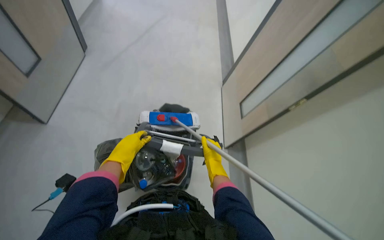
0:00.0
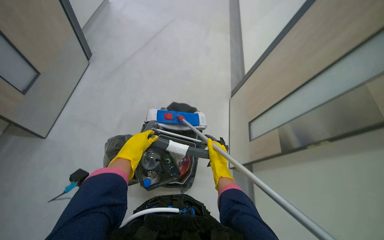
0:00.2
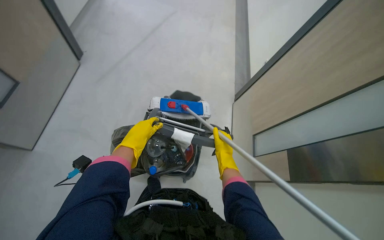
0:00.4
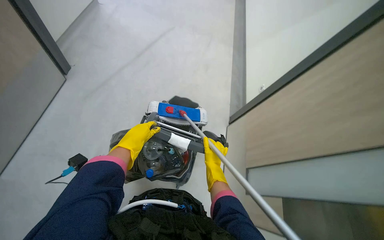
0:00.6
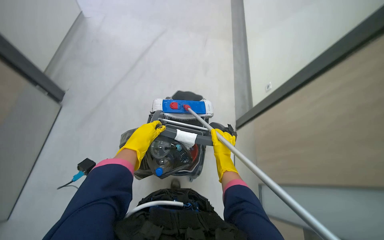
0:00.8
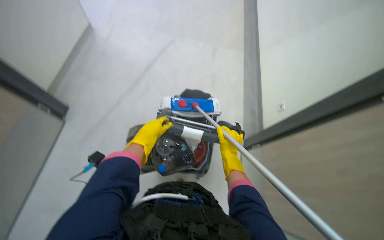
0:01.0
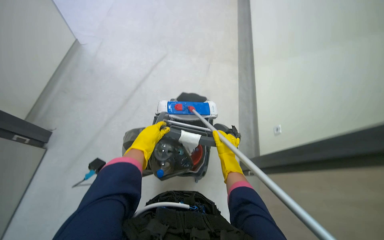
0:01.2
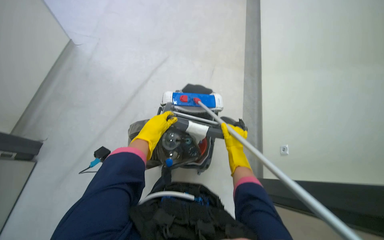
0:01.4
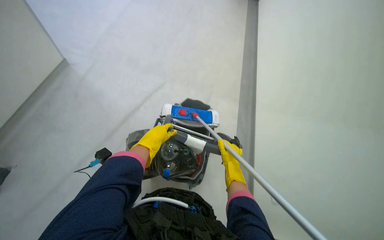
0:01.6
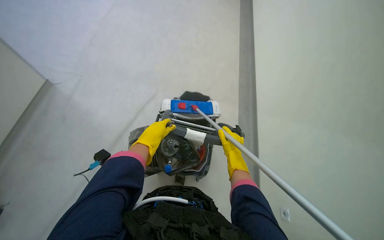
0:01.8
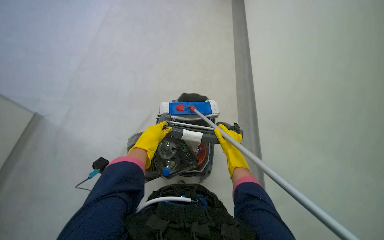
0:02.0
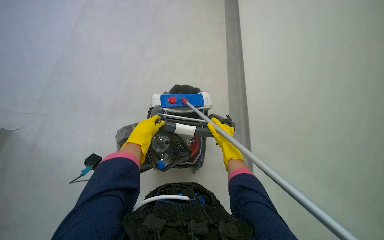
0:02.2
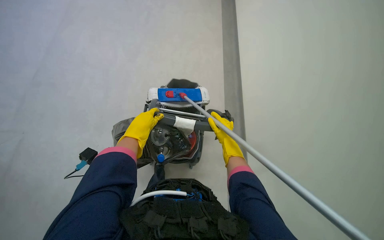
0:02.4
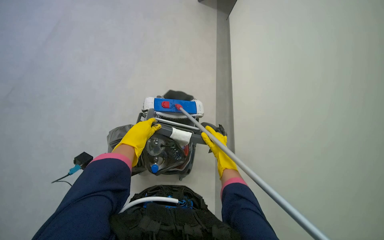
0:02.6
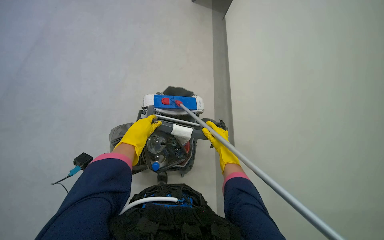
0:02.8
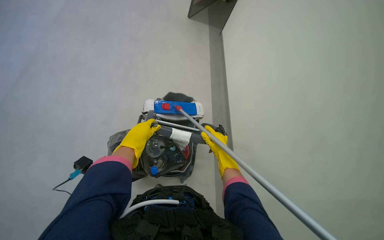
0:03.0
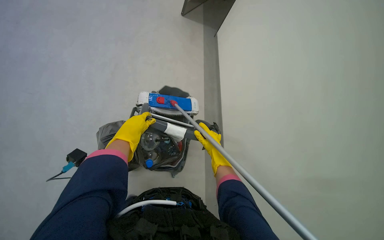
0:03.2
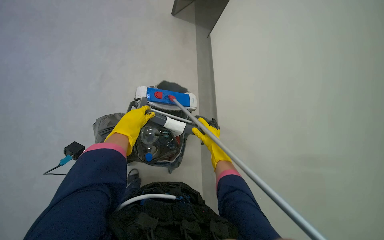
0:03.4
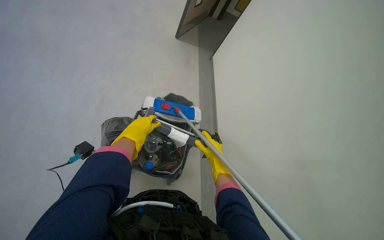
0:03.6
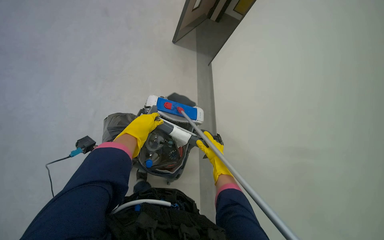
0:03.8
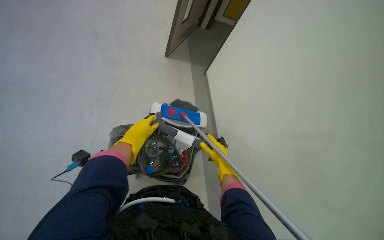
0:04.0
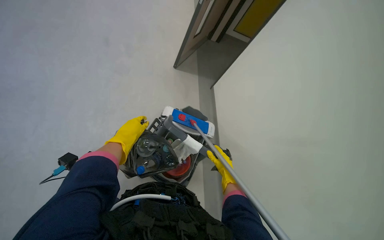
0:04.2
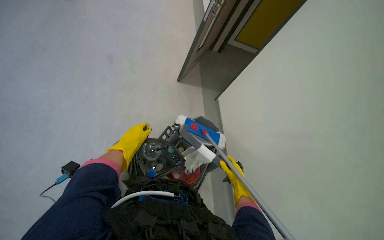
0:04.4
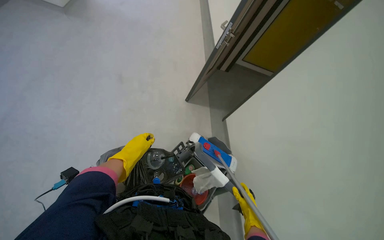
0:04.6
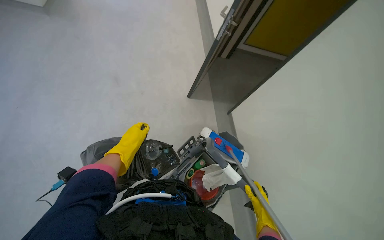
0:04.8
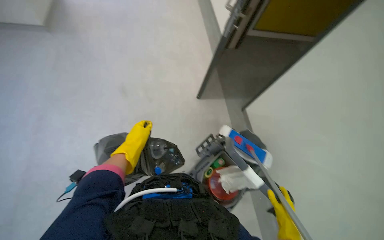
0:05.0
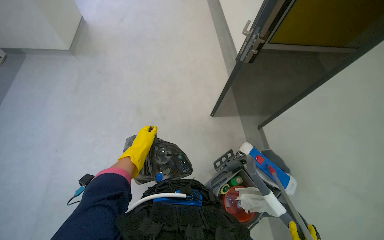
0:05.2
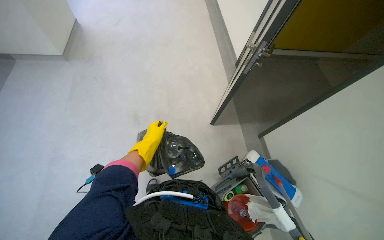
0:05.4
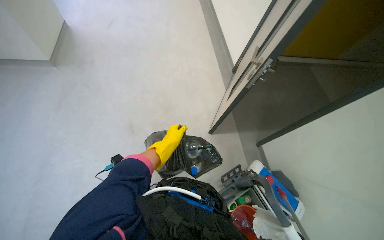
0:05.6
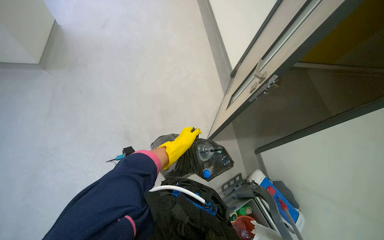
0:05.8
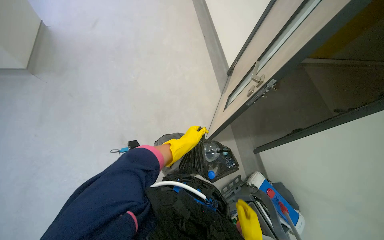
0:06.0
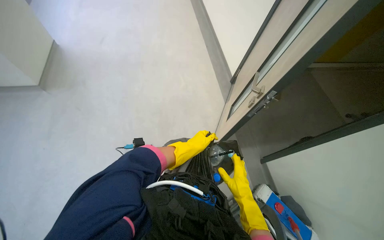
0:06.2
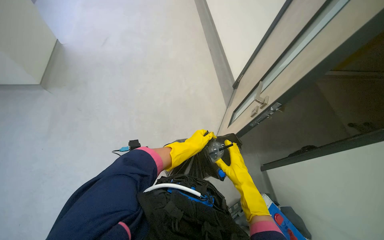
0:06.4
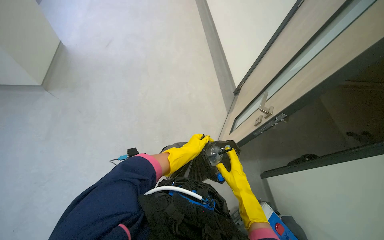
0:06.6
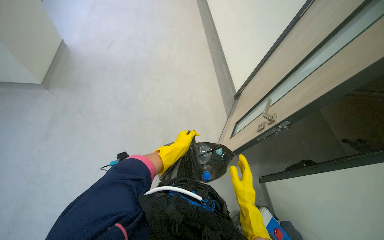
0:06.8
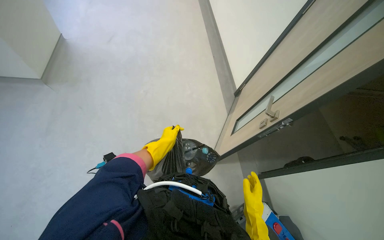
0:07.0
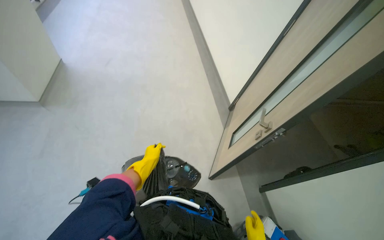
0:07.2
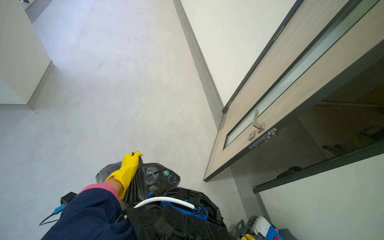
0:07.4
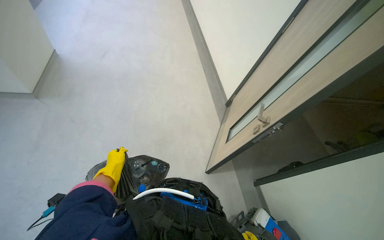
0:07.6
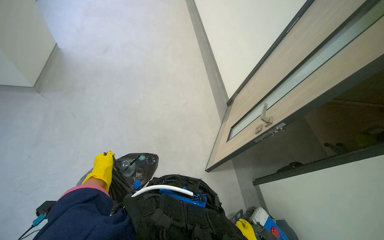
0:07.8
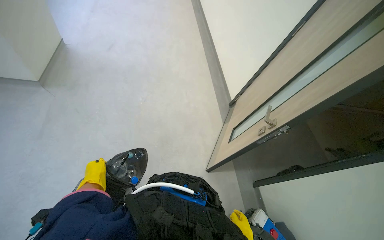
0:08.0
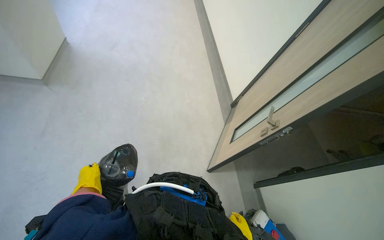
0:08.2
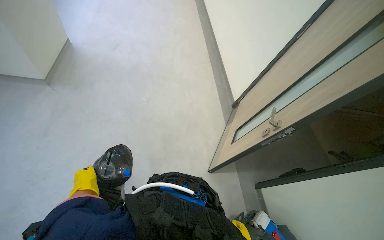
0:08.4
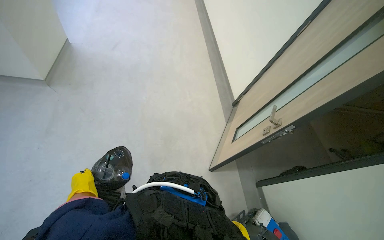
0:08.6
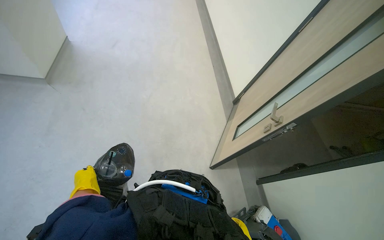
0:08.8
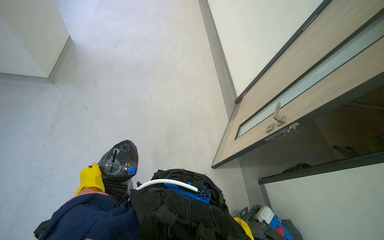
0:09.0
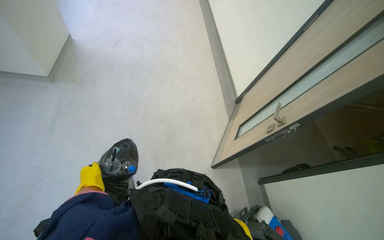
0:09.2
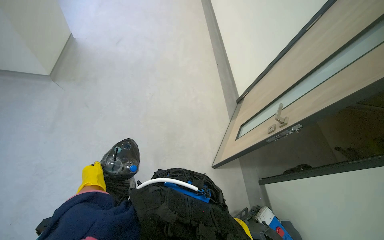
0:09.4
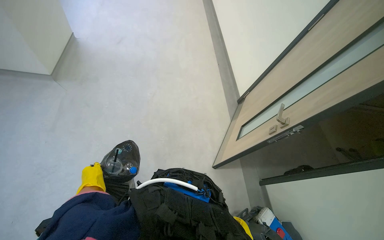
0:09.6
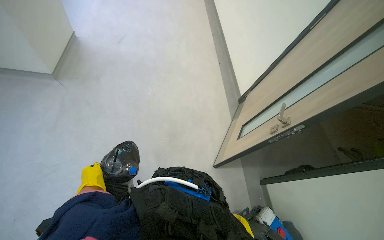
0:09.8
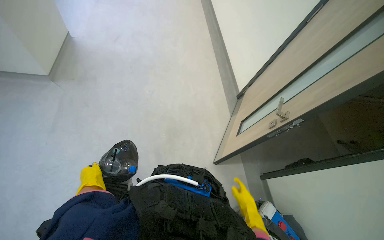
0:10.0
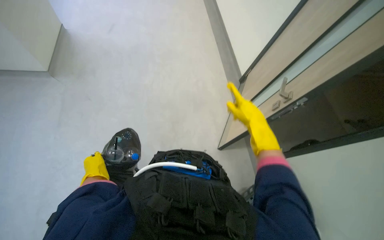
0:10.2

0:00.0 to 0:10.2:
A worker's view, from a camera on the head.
Job: managing trash.
The whole recording: Collecting trash from bins. The worker collects trash from bins and places it into a large trash bag on the cart.
0:01.4 to 0:03.0: The hands make small movements and keep their place.
0:03.0 to 0:04.4: The view tilts about 15 degrees upward. The right hand heads farther from the camera, covering about 10 cm.
0:04.4 to 0:05.8: The view tips upward by some 20 degrees. The left hand travels farther from the camera by about 10 cm.
0:05.8 to 0:07.2: The left hand is displaced to the left by about 15 cm.
0:07.2 to 0:08.8: The left hand shifts roughly 30 cm to the left, nearer to the camera and down the picture.

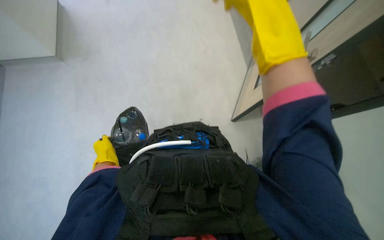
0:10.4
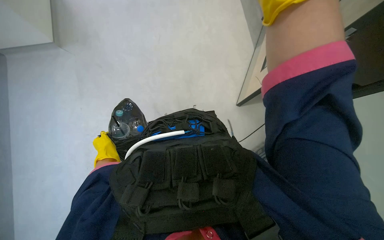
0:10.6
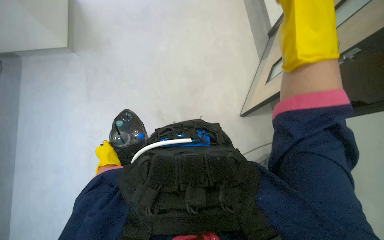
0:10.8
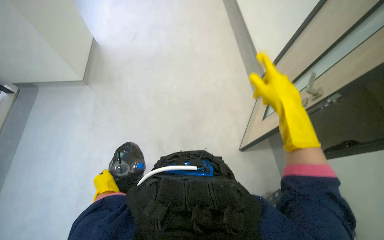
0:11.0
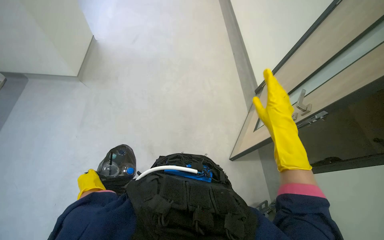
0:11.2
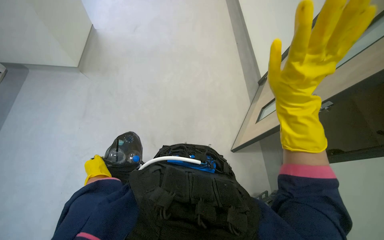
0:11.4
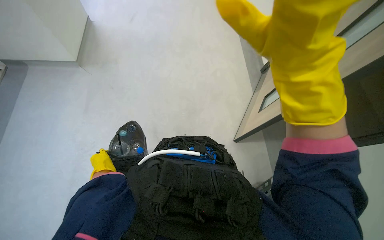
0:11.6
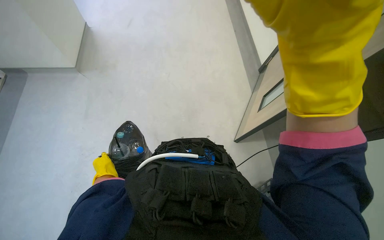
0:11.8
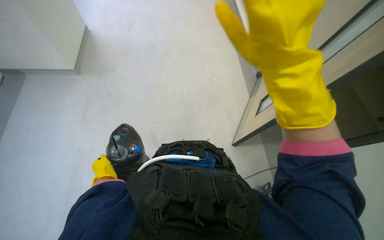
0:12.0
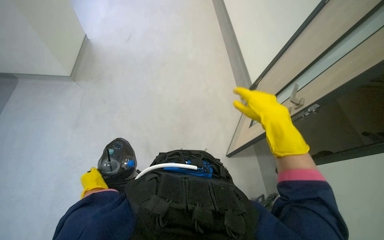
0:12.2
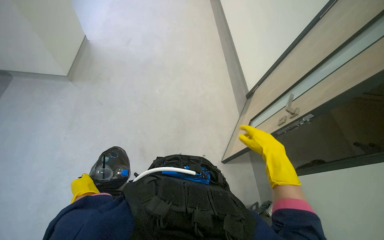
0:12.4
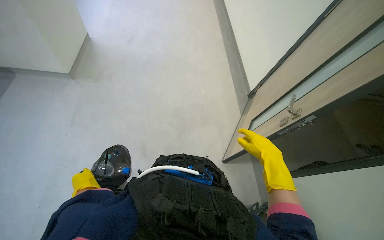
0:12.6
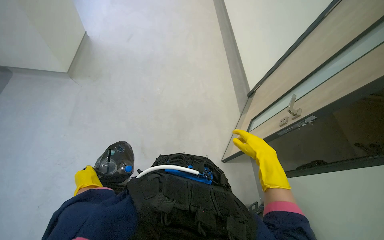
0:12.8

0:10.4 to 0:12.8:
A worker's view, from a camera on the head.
Job: managing trash.
The whole recording: Collecting trash from bins. The worker collects trash from bins and places it into a large trash bag on the cart.
0:11.6 to 0:12.8: The right hand is displaced farther from the camera and down the picture by approximately 20 cm.

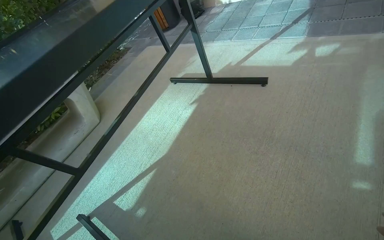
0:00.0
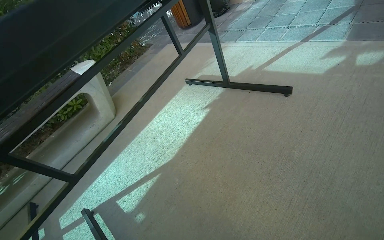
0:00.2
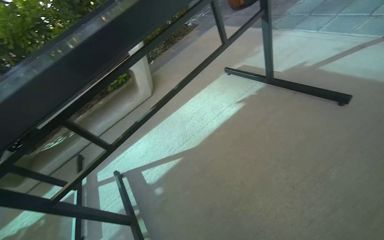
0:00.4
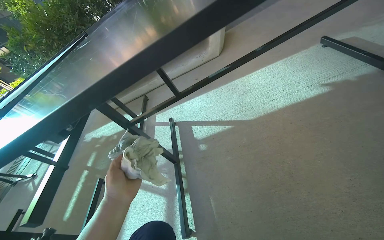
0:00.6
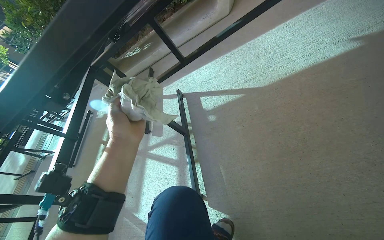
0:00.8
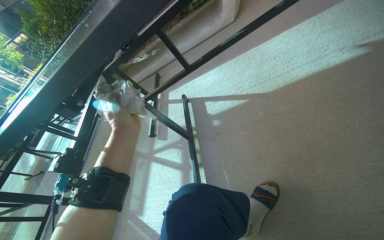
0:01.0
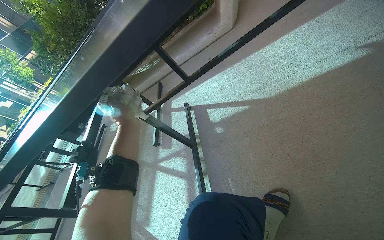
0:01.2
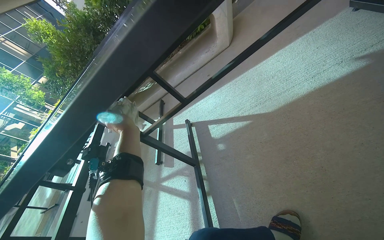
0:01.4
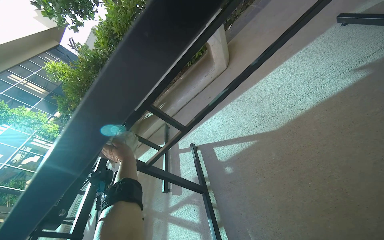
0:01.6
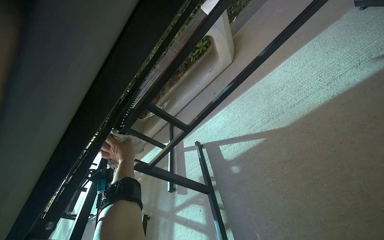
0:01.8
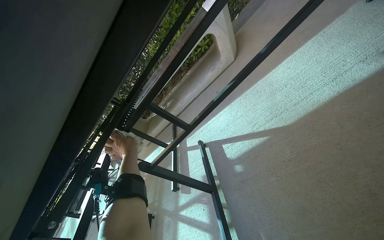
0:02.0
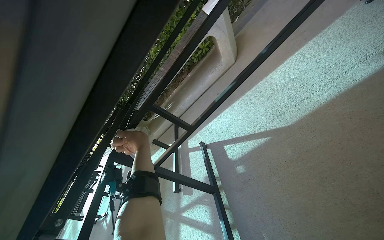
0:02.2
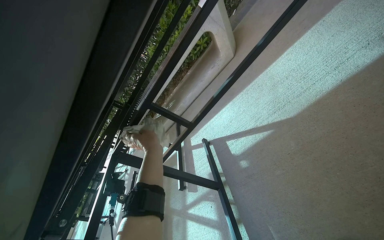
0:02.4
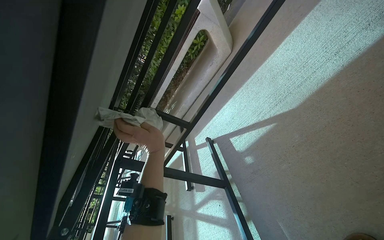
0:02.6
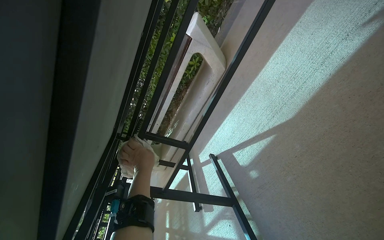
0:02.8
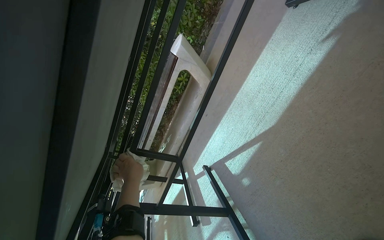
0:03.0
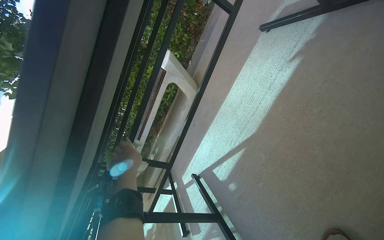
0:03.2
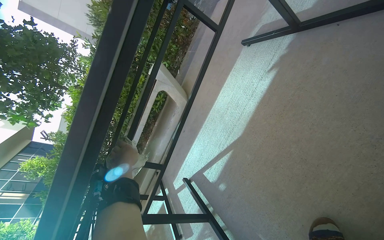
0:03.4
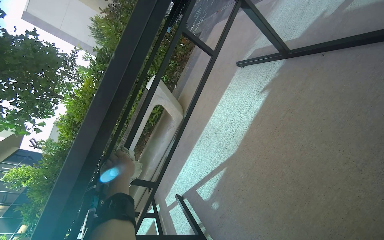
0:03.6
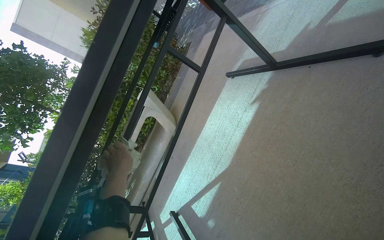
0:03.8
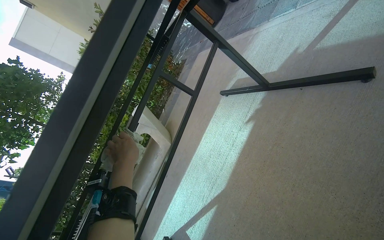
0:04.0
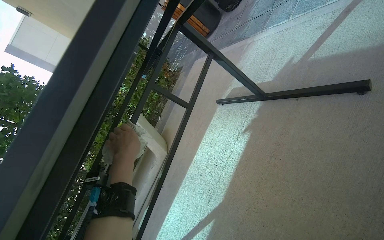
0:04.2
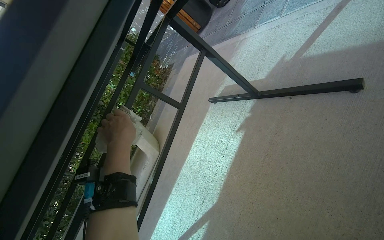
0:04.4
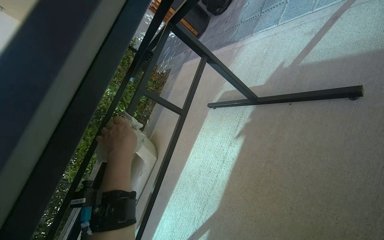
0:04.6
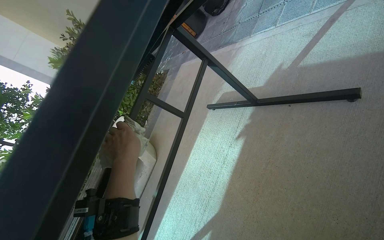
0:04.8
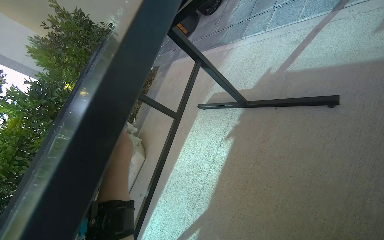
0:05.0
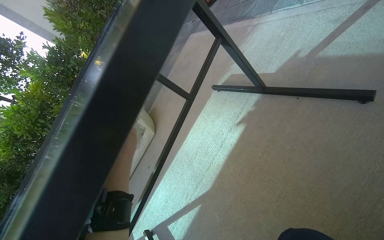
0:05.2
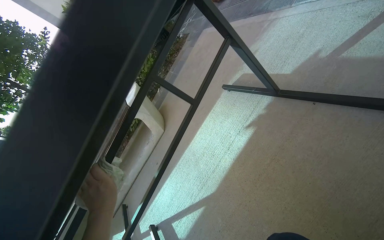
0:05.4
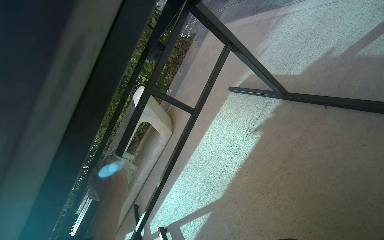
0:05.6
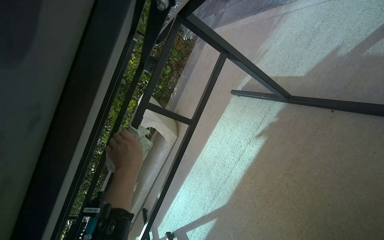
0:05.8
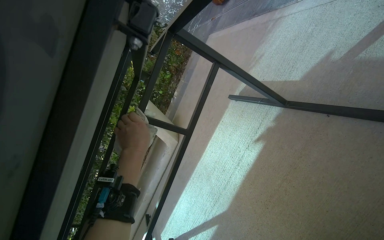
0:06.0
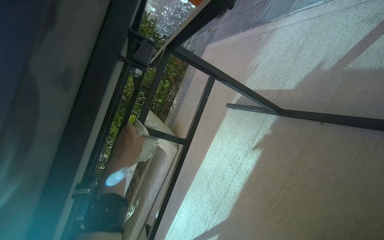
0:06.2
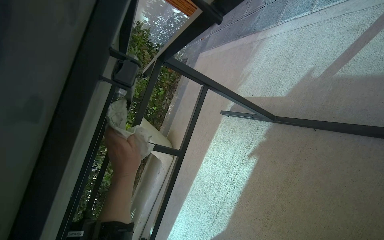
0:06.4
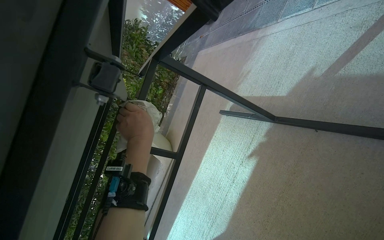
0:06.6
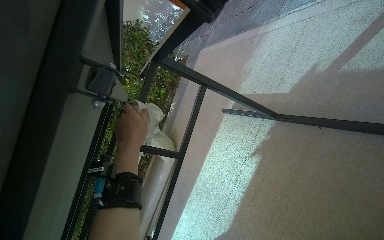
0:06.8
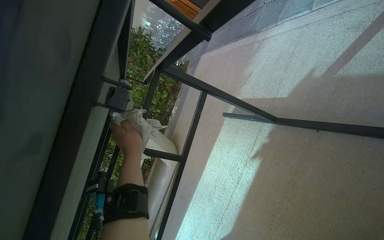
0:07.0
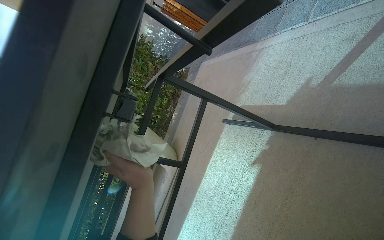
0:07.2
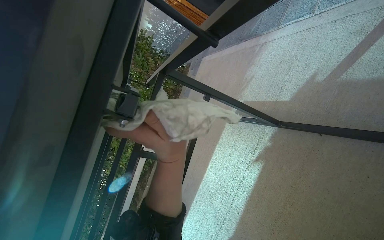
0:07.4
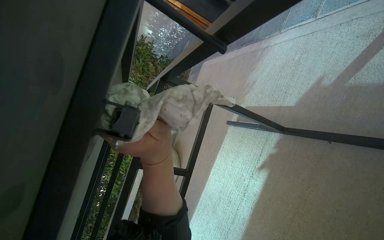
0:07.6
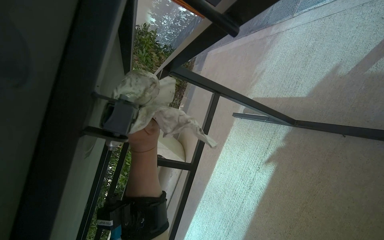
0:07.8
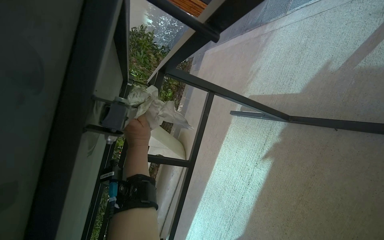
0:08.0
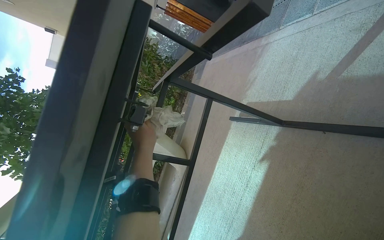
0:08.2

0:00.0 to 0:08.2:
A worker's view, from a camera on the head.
Job: wiping surfaces.
The whole recording: Wiping underside of outdoor table. The worker wipes the underside of an outdoor table with a cloth.
0:00.0 to 0:01.6: The head turns to the left by some 55 degrees. The view tips downward by about 15 degrees.
0:03.2 to 0:05.0: The view swings approximately 20 degrees to the right. The view tips upward by approximately 15 degrees.
0:05.0 to 0:06.6: The view pans to the left by some 15 degrees. The left hand goes roughly 10 cm to the right, and travels down the picture and back again, roughly 15 cm each way.
